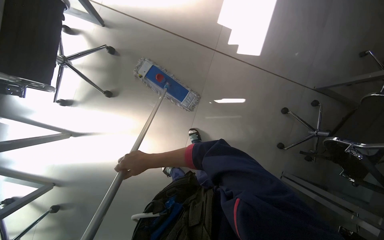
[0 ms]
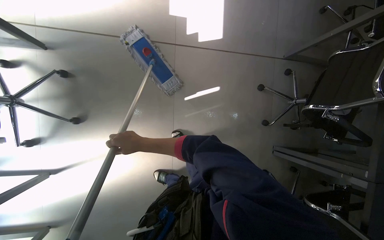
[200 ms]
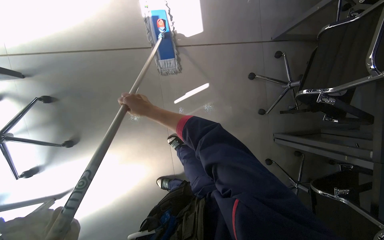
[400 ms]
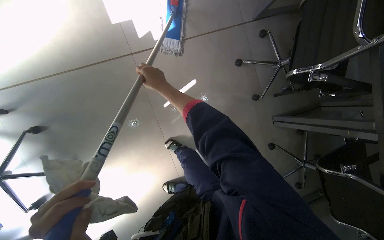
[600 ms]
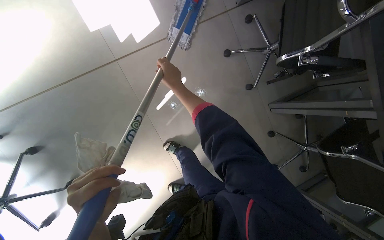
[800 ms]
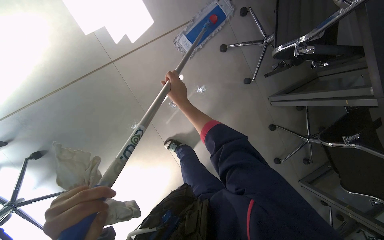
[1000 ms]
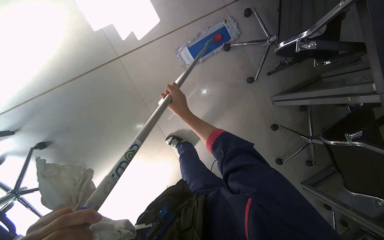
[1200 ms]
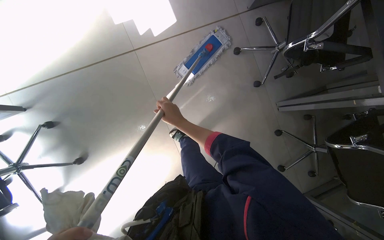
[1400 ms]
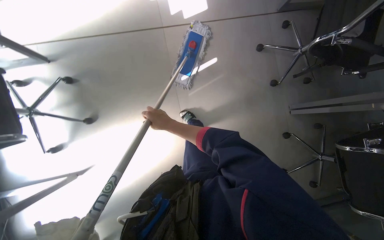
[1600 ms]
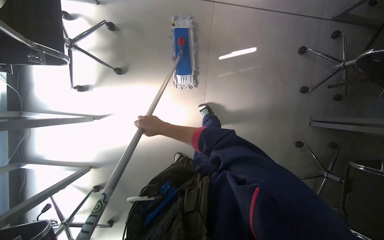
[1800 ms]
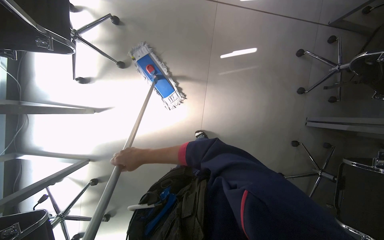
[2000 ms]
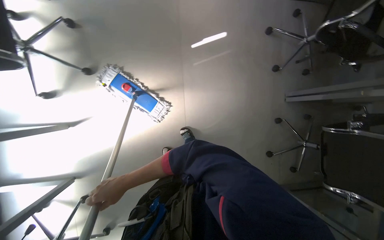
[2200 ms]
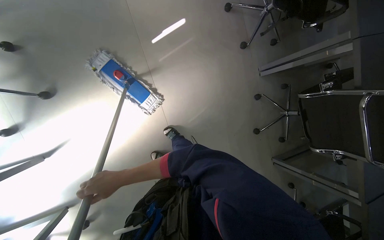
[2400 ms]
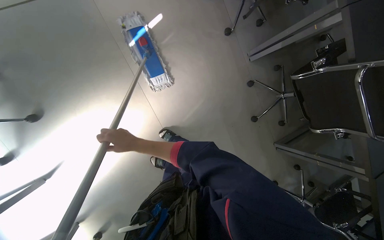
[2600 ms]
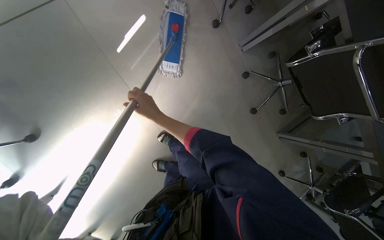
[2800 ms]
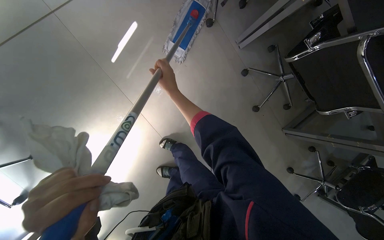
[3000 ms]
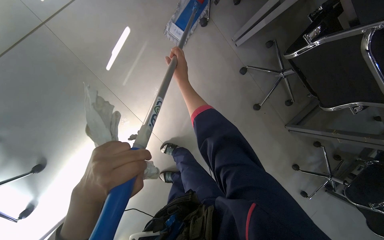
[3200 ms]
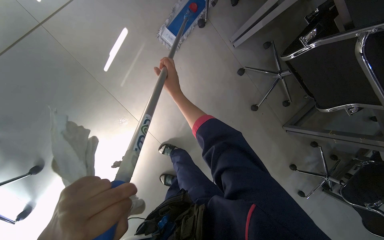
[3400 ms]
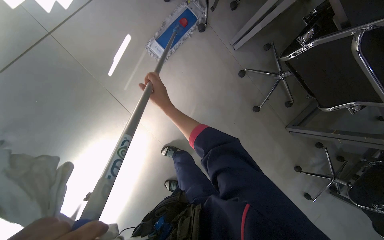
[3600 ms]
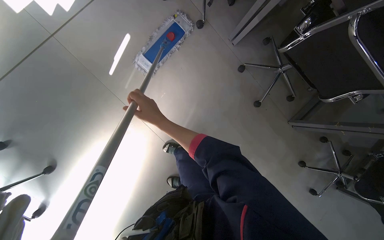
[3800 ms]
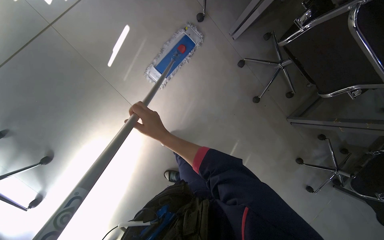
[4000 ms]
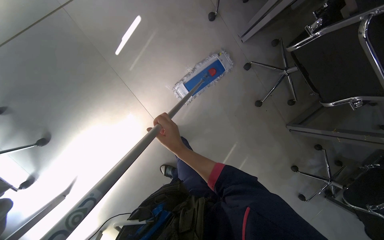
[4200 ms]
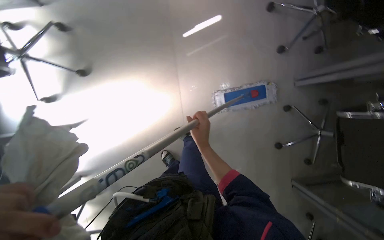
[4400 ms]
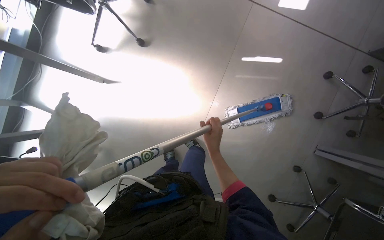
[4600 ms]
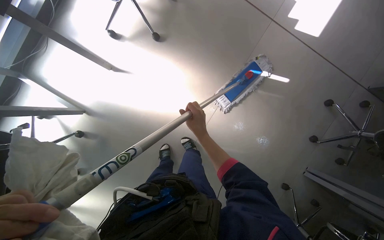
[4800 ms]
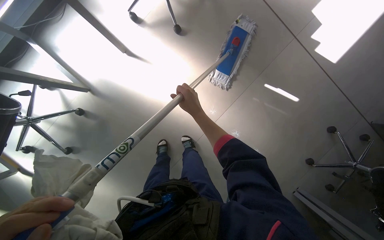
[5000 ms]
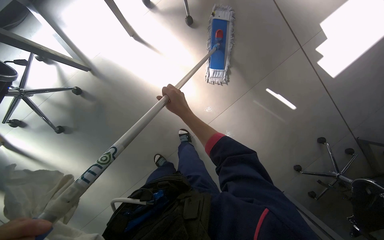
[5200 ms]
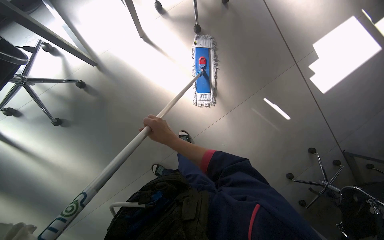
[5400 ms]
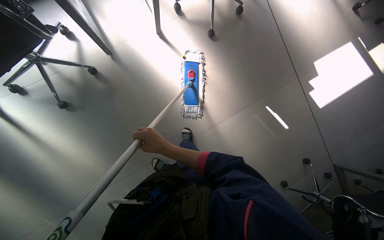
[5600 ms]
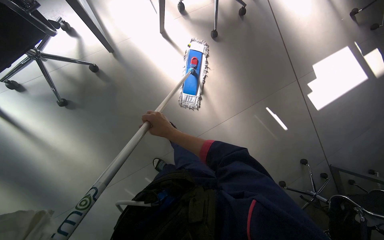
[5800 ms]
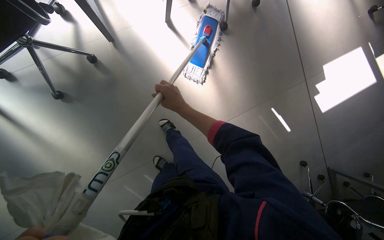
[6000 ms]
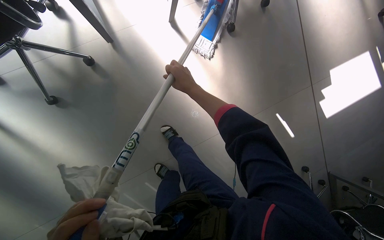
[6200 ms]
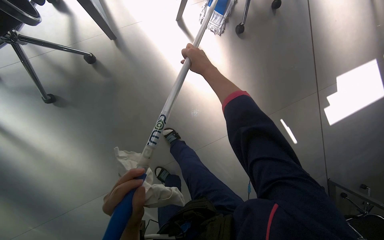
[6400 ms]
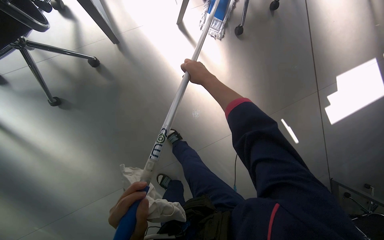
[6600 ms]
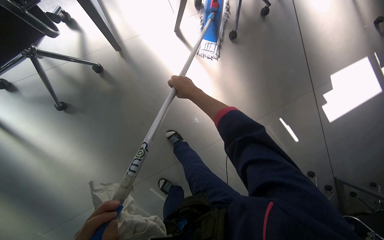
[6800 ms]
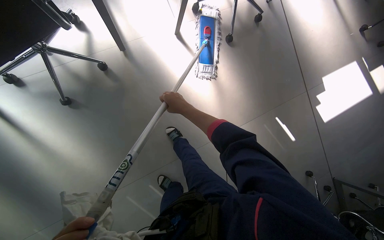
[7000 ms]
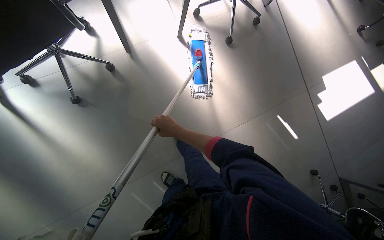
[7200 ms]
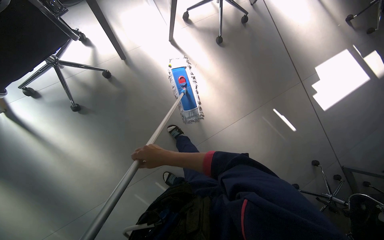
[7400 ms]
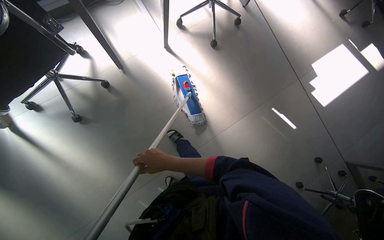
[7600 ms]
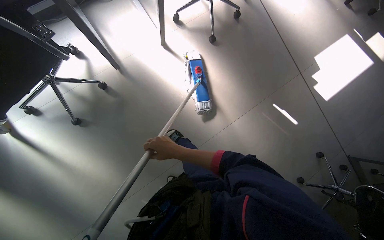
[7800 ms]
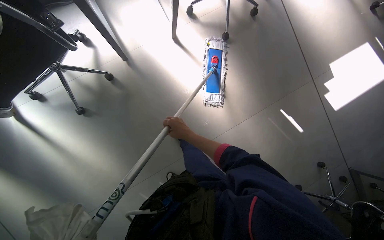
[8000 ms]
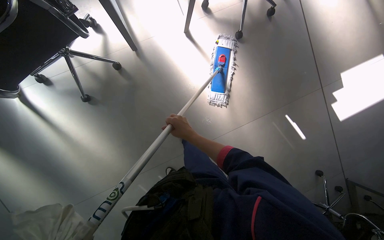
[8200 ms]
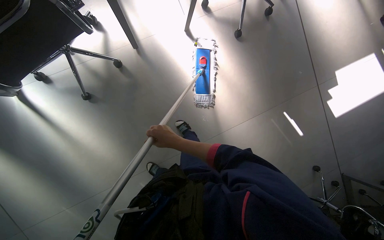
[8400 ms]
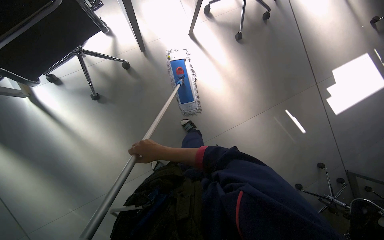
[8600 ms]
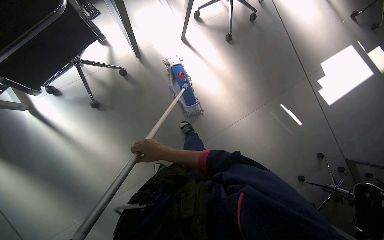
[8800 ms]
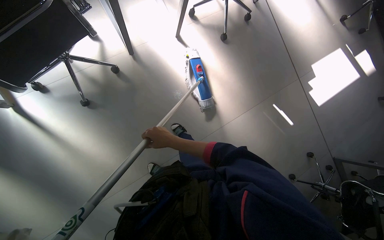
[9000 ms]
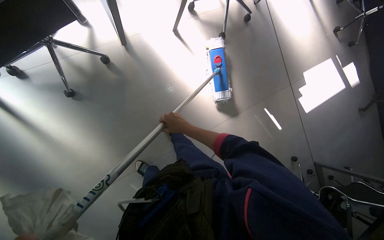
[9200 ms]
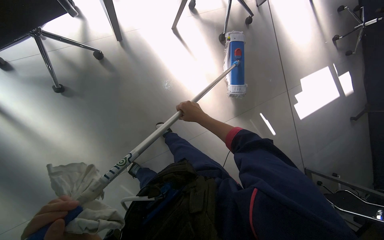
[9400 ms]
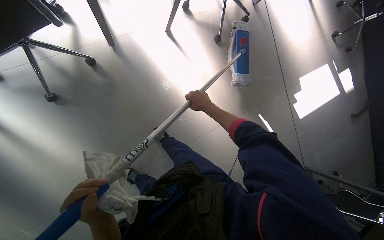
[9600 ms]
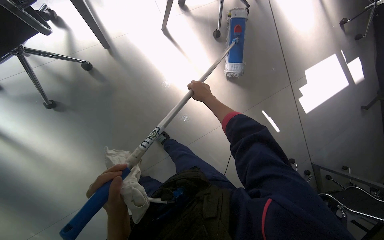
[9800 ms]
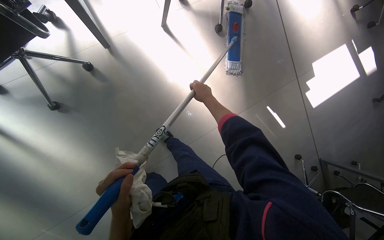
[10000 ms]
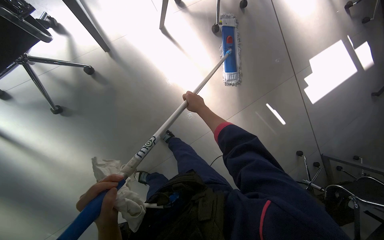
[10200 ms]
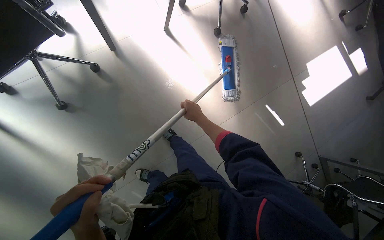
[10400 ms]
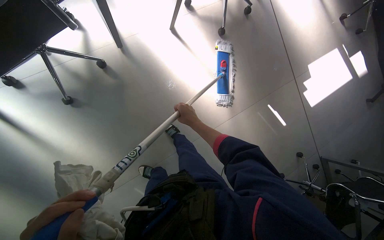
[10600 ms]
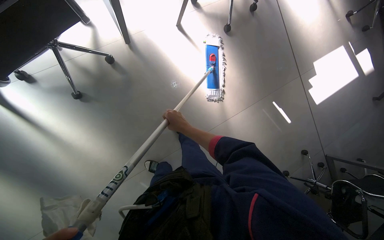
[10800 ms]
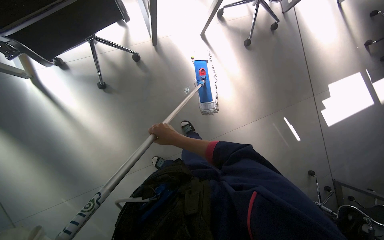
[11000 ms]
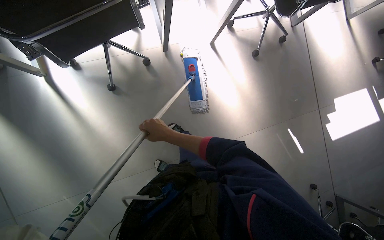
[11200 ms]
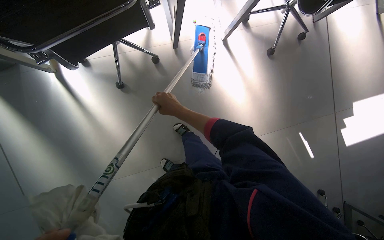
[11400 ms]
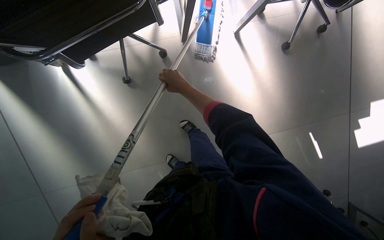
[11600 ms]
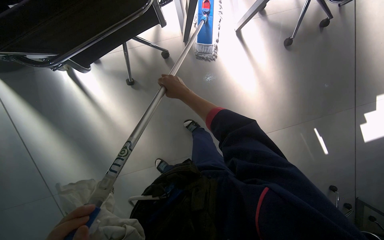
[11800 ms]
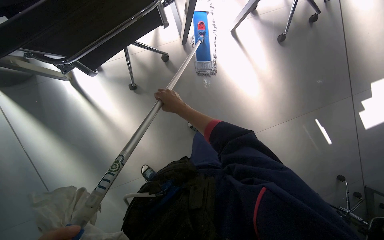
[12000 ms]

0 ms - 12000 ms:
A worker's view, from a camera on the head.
Job: mopping floor.
The whole recording: Mopping office floor. The worker mops the office floor, moving obstacles as needed.
0 ms - 1600 ms: The scene turns approximately 30 degrees counterclockwise in the picture.
1600 ms - 3000 ms: The view tilts roughly 15 degrees downward.
4400 ms - 6000 ms: The camera is carried about 50 cm. Everything in view rotates approximately 55 degrees clockwise.
6000 ms - 7600 ms: The right hand shifts approximately 25 cm down the picture and to the left.
9000 ms - 10400 ms: The right hand travels up the picture, to the right and farther from the camera by approximately 25 cm.
10400 ms - 12000 ms: The right hand swings up and down the picture, some 15 cm each way, with 2 reversals.

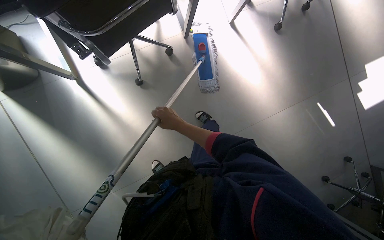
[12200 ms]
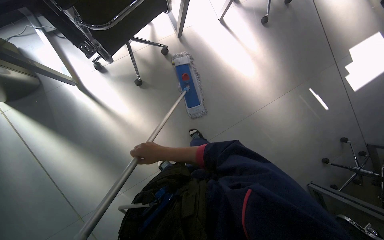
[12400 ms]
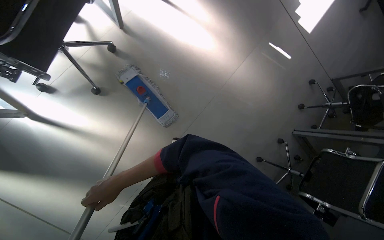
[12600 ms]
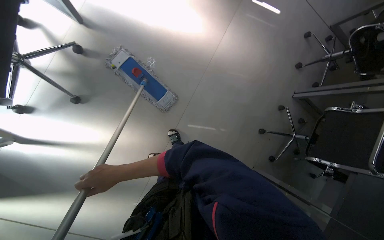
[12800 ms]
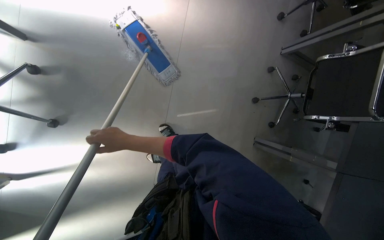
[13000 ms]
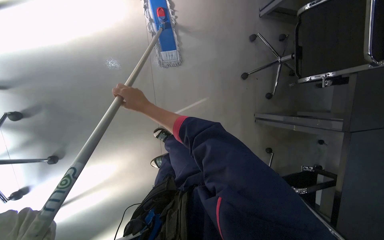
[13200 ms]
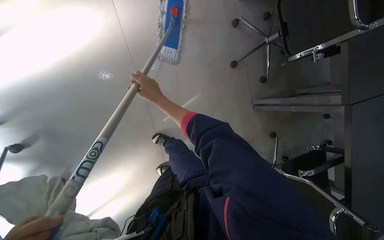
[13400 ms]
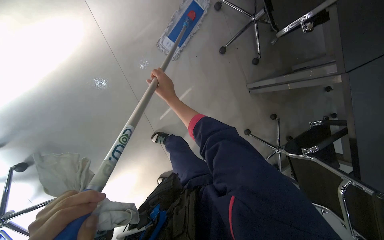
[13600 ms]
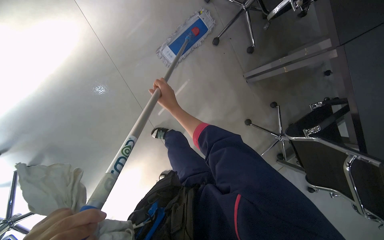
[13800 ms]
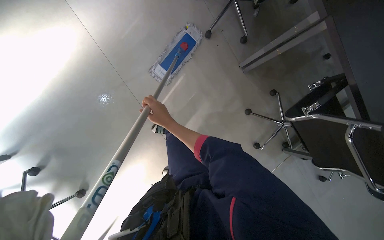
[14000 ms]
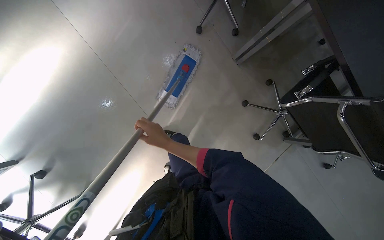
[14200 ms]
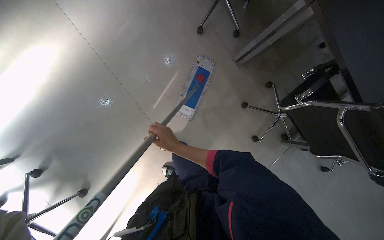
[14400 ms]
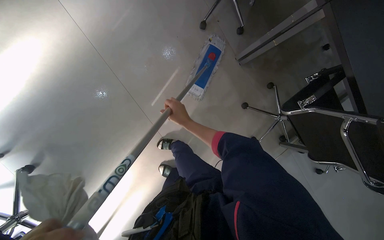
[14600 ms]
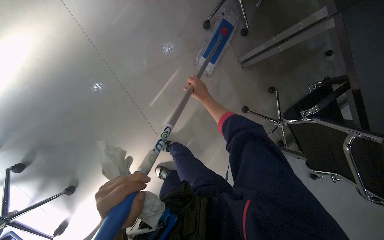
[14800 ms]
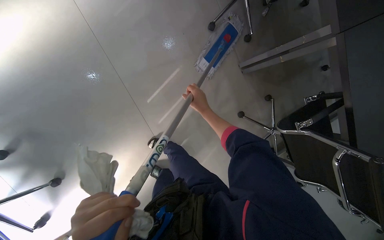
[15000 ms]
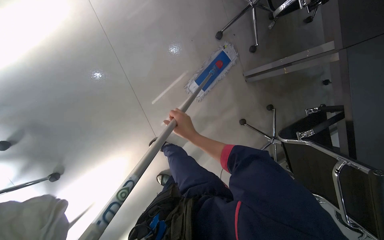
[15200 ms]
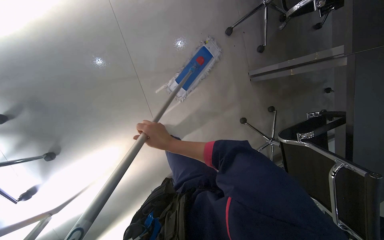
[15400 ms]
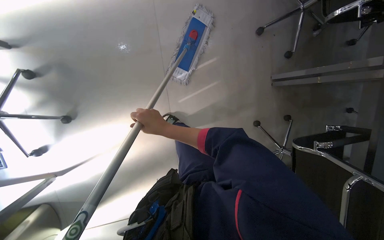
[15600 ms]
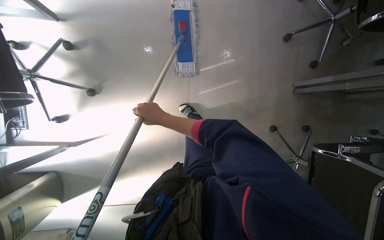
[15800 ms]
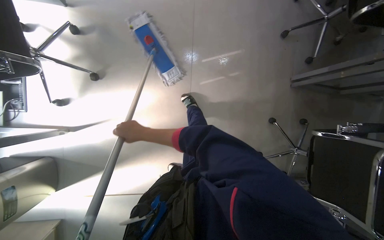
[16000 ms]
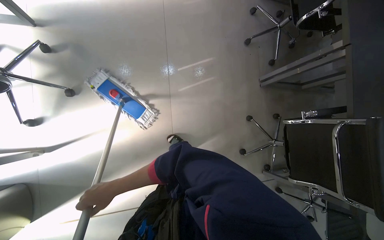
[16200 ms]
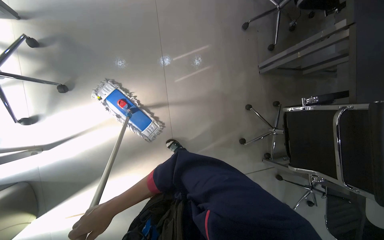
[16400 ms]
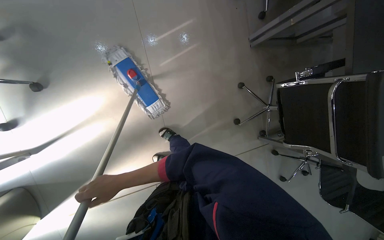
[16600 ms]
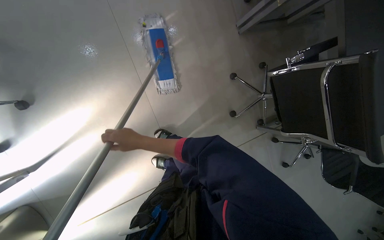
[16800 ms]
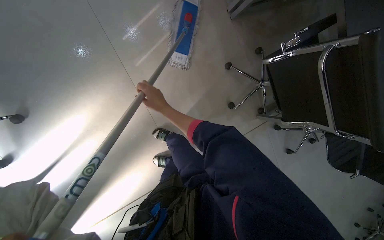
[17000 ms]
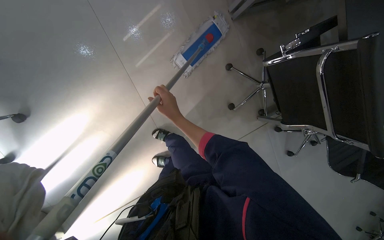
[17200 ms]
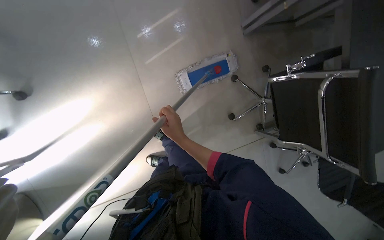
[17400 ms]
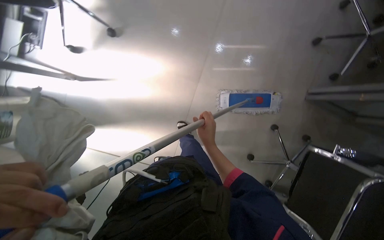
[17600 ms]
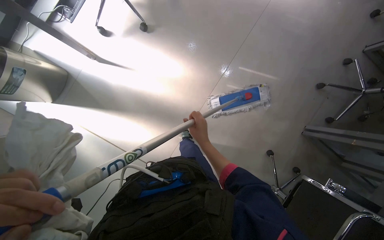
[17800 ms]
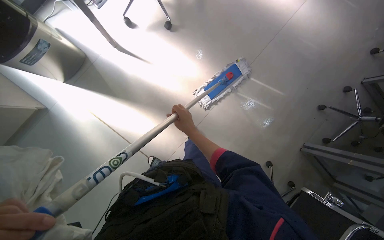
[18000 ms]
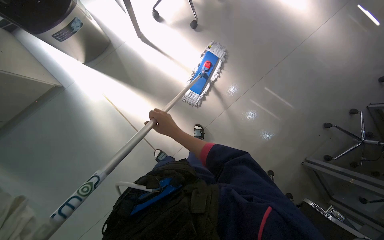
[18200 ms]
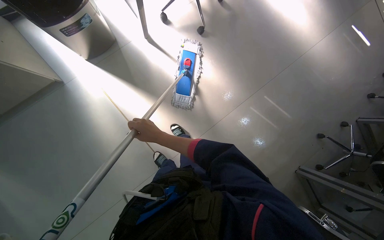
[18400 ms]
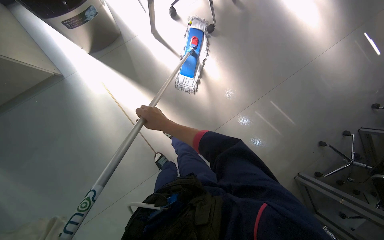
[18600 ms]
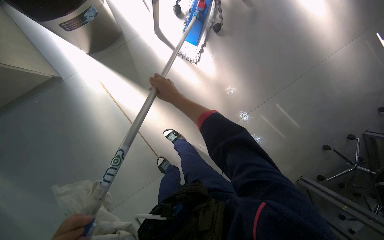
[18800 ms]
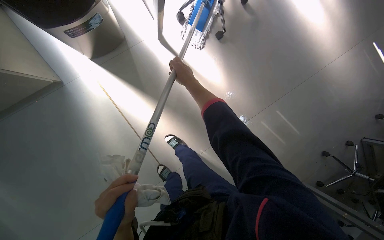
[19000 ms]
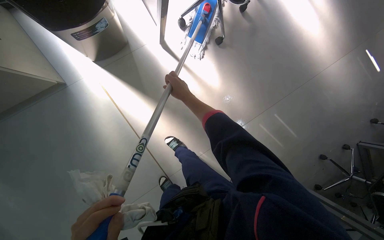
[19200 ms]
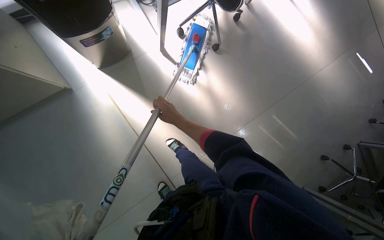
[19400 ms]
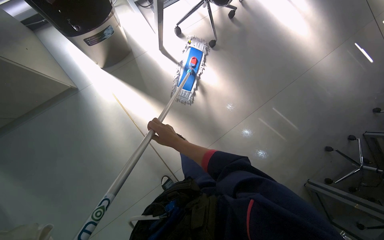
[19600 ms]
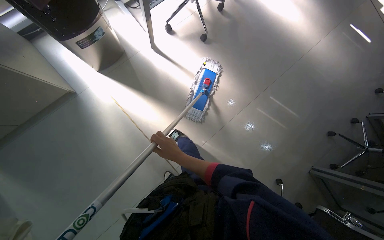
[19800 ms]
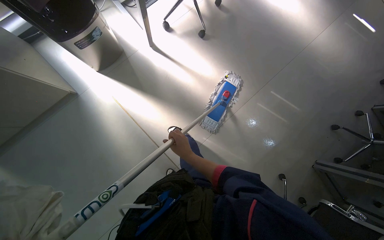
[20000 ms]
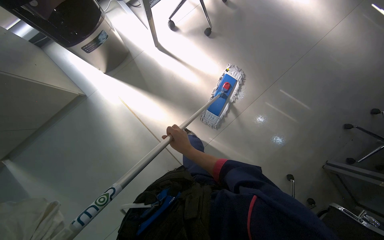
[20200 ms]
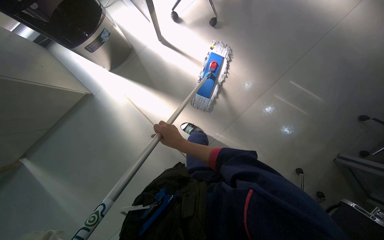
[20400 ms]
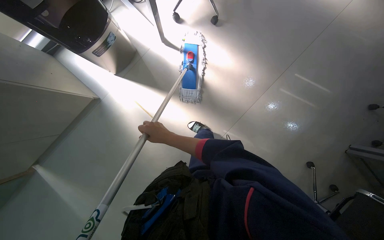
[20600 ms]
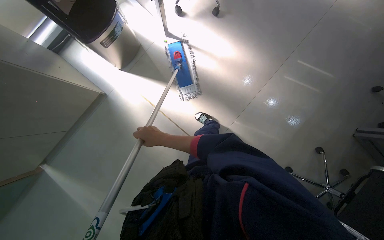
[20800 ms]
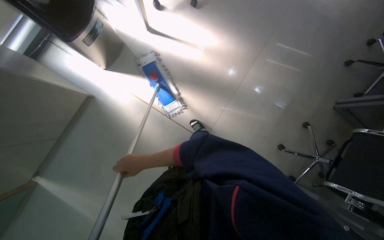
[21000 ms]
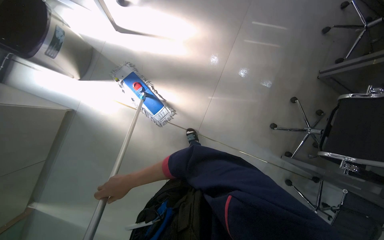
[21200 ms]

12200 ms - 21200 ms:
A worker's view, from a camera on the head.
Job: mopping floor.
The whole recording: Mopping office floor. The worker mops the office floor, moving obstacles as needed.
12200 ms - 13800 ms: The head travels some 50 cm. The wearer looks some 25 degrees further downward. Everything in view rotates approximately 90 degrees counterclockwise.
13800 ms - 15200 ms: The right hand goes up and down the picture, roughly 20 cm each way, reversing 2 times.
15200 ms - 16600 ms: The camera travels some 50 cm.
16600 ms - 18200 ms: The scene turns approximately 60 degrees clockwise in the picture.
18200 ms - 19800 ms: The right hand shifts approximately 10 cm down the picture.
19800 ms - 21200 ms: The scene rotates counterclockwise by some 25 degrees. The right hand heads to the left and down the picture, covering approximately 40 cm.
